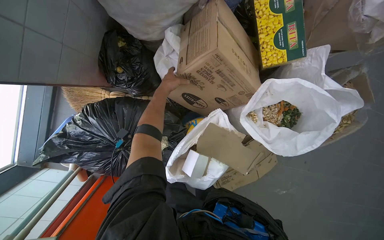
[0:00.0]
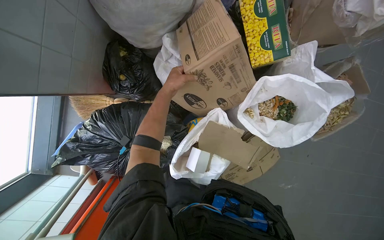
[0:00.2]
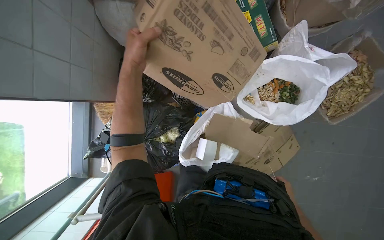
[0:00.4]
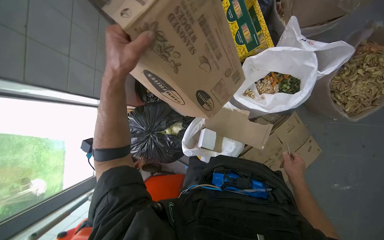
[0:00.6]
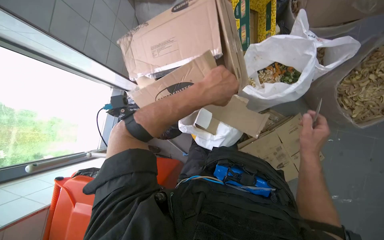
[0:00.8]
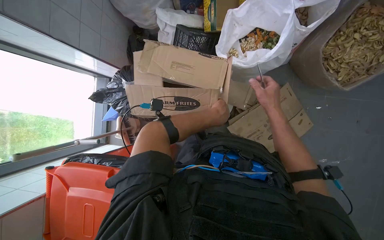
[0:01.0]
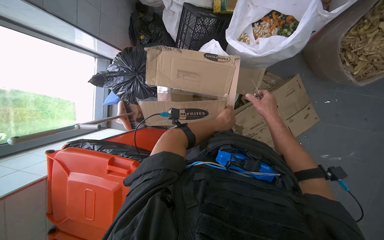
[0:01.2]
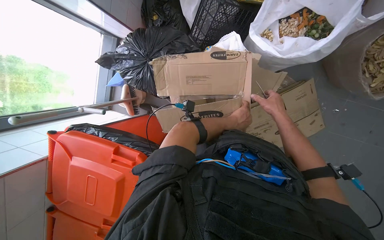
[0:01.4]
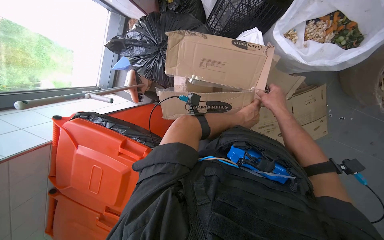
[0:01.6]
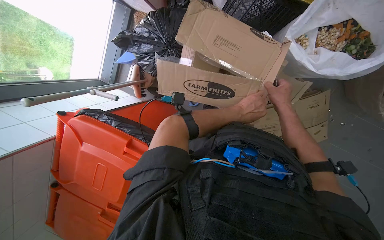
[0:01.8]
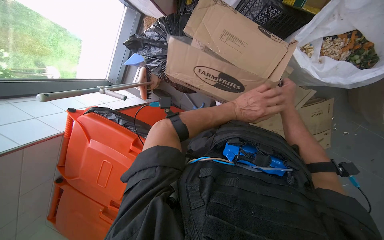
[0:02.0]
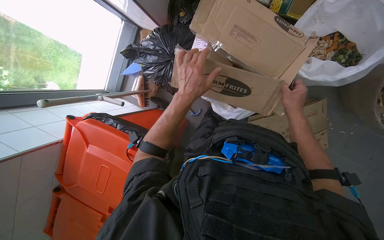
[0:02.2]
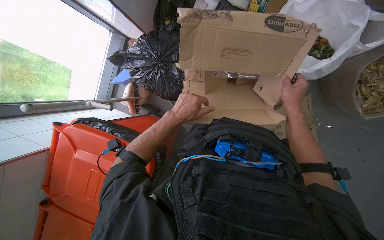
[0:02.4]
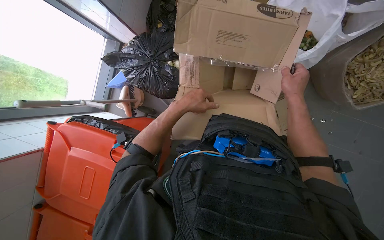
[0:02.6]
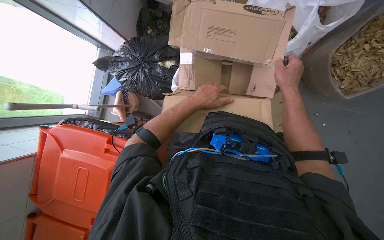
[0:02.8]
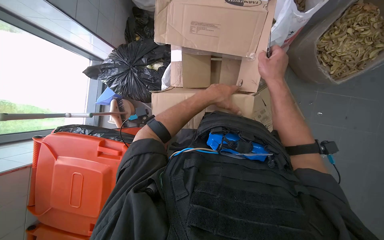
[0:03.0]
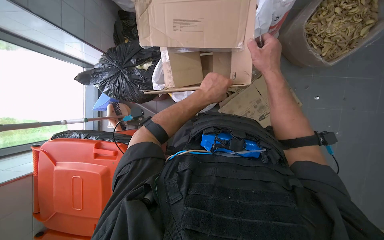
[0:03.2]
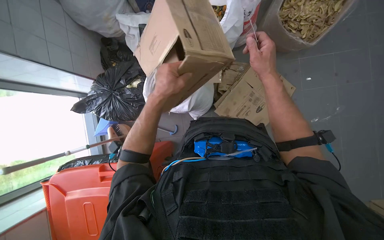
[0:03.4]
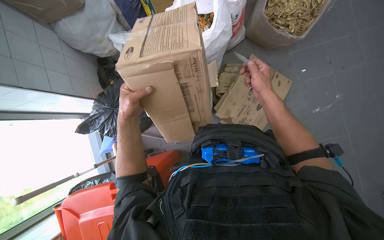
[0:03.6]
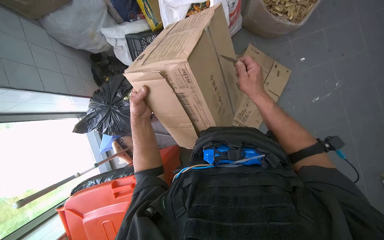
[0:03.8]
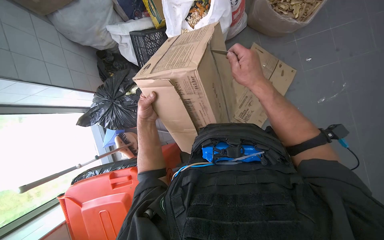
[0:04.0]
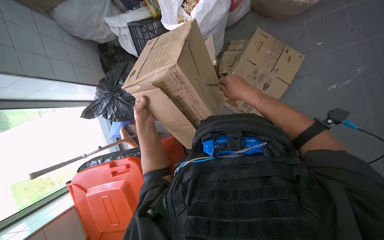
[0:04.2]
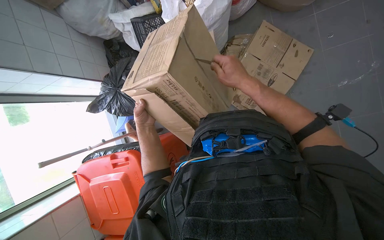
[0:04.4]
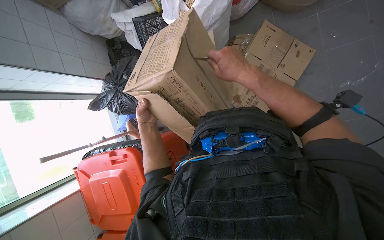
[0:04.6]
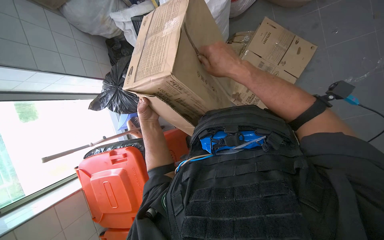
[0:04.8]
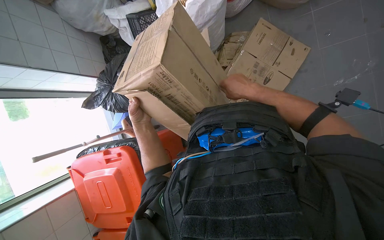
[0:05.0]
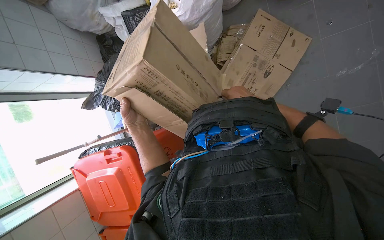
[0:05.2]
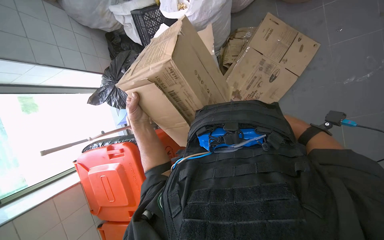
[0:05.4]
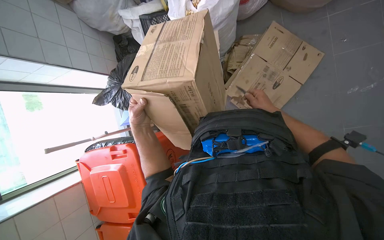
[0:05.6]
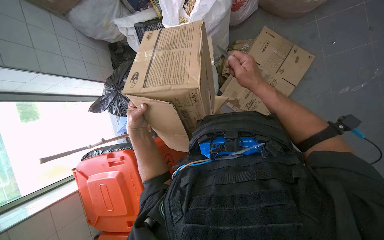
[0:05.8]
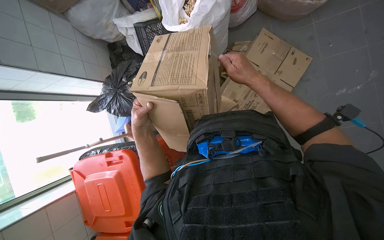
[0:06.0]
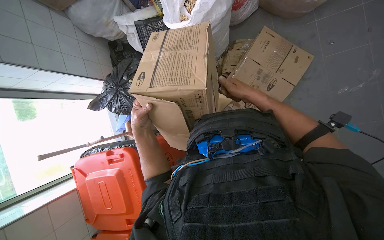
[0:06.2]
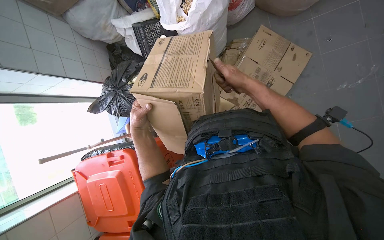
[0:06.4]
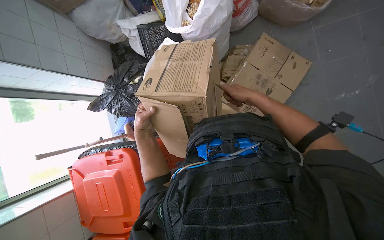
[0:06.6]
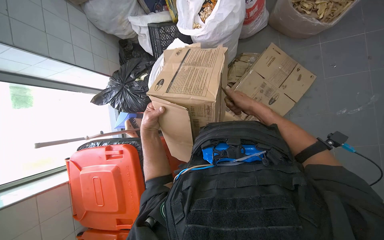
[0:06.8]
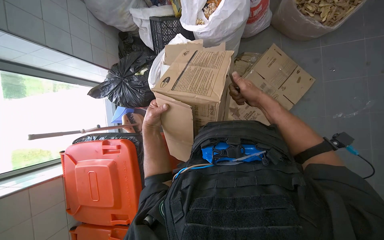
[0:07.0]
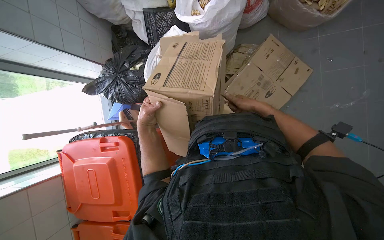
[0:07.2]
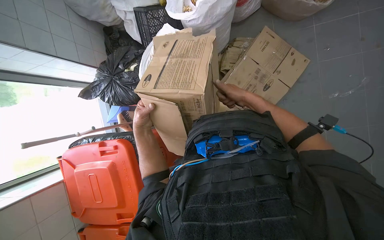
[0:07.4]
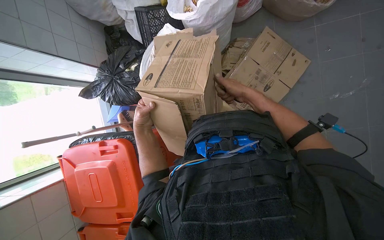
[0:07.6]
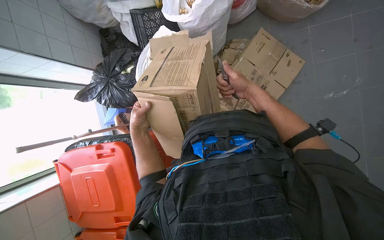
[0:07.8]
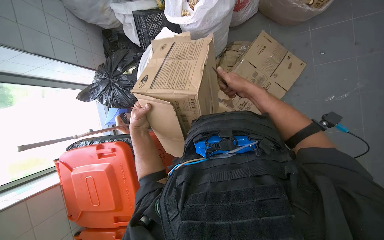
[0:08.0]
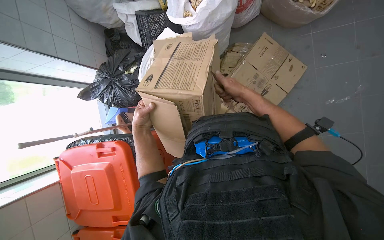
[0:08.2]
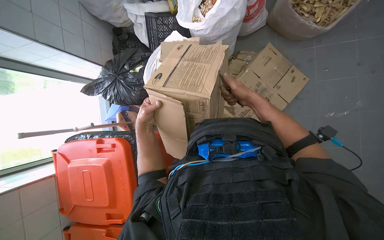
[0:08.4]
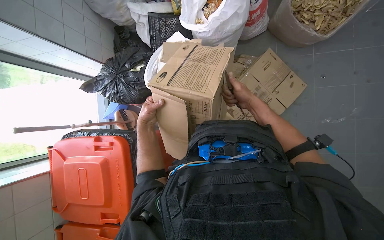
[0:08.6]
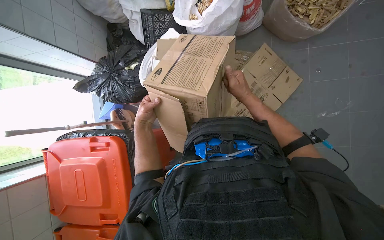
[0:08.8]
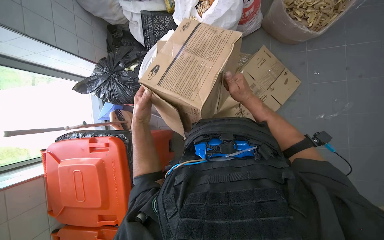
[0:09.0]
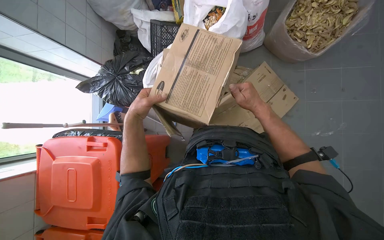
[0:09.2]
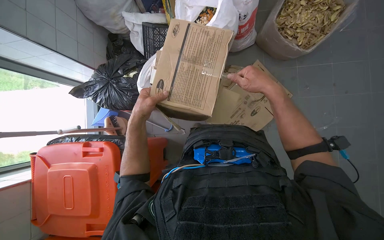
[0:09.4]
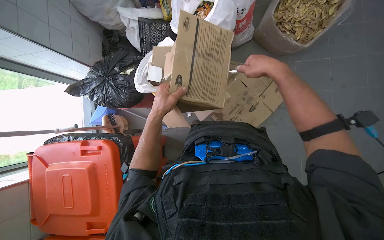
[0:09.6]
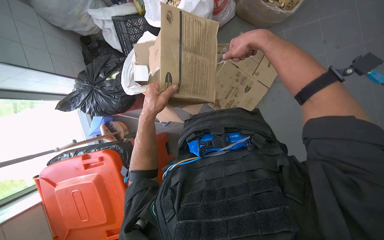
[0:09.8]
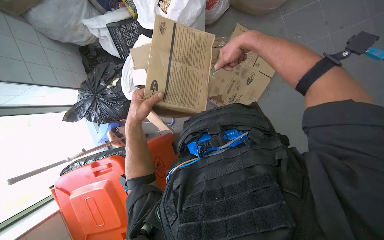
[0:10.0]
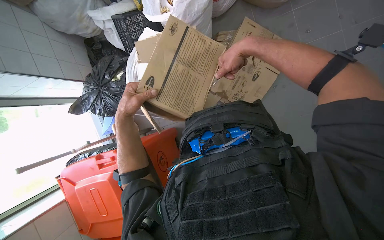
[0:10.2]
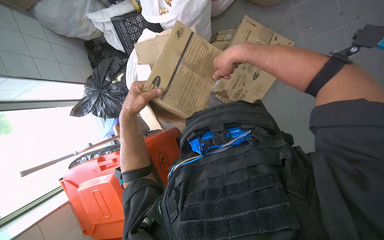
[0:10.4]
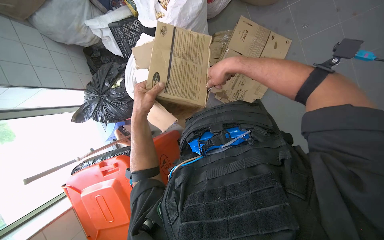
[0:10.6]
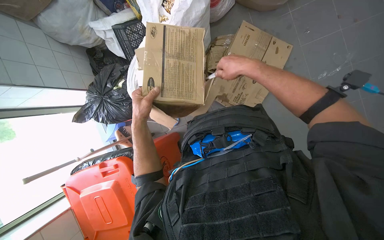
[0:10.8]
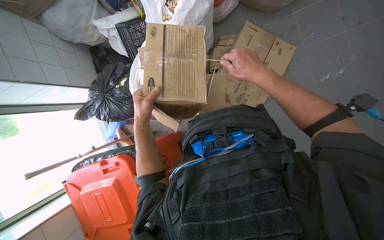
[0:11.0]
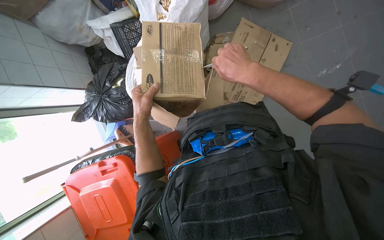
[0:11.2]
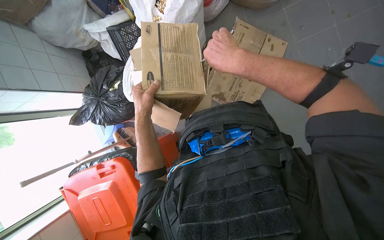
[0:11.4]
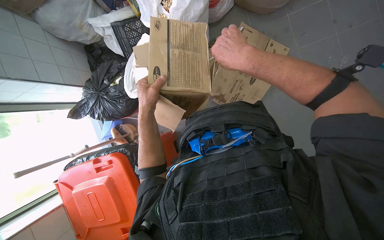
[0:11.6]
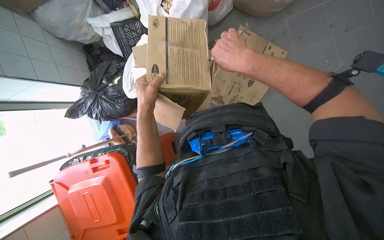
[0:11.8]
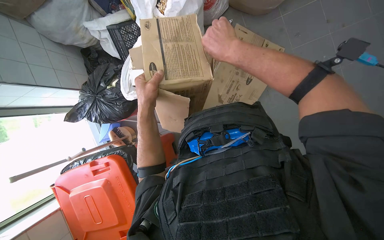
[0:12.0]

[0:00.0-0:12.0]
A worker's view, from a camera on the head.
Job: managing trash.
The whole recording: Breaking down cardboard boxes. The worker uses a knife to cut and flatten cardboard boxes for disposal.
0:00.0 to 0:01.6: The head travels some 40 cm. The camera sweeps to the left, by about 20 degrees.
0:01.6 to 0:03.0: The wearer looks some 15 degrees further upward. The right hand goes some 20 cm nearer to the camera.
0:03.0 to 0:04.4: Everything in view rotates about 25 degrees counterclockwise.
0:04.4 to 0:06.0: The right hand goes farther from the camera and returns, some 20 cm each way.
0:06.0 to 0:07.6: The right hand travels farther from the camera by some 10 cm.
0:07.6 to 0:09.0: The hands stay close to where they were, moving slightly.
0:09.0 to 0:10.4: The hands both shift nearer to the camera by some 10 cm.
0:10.4 to 0:12.0: The left hand shifts roughly 10 cm to the right.

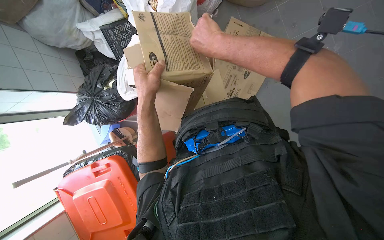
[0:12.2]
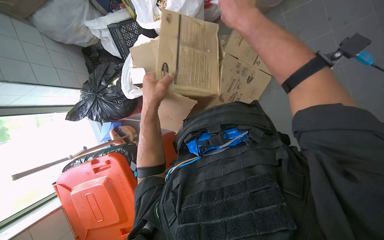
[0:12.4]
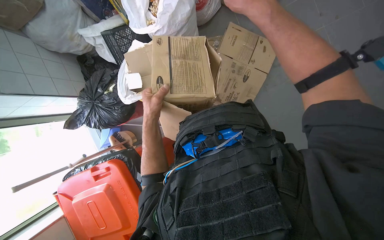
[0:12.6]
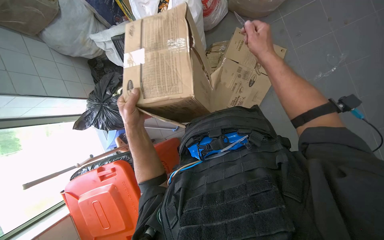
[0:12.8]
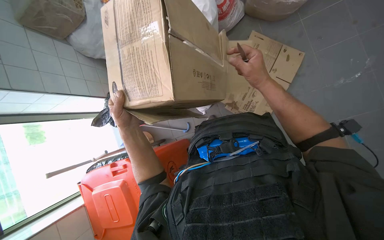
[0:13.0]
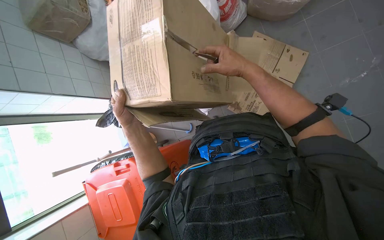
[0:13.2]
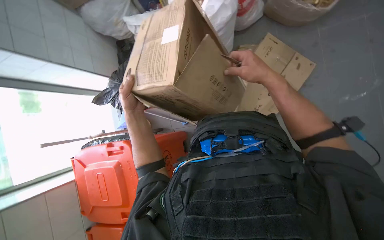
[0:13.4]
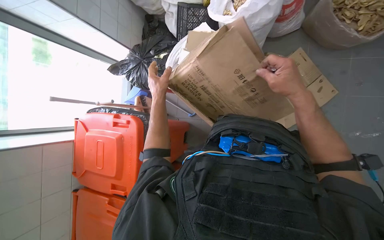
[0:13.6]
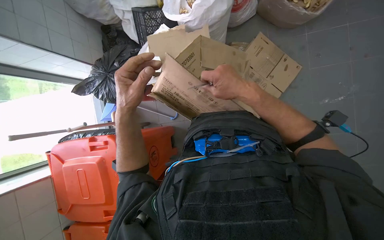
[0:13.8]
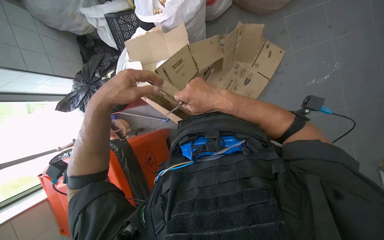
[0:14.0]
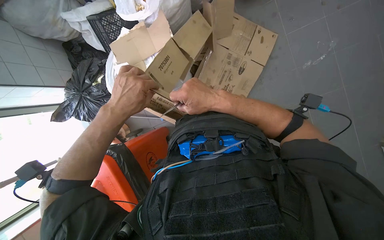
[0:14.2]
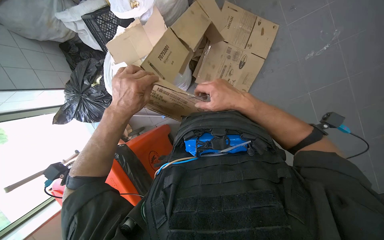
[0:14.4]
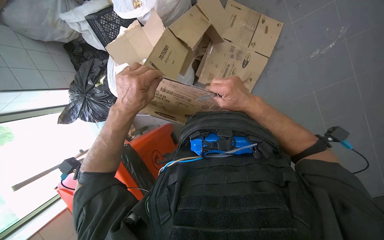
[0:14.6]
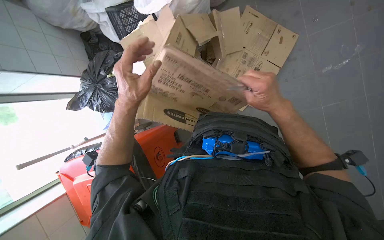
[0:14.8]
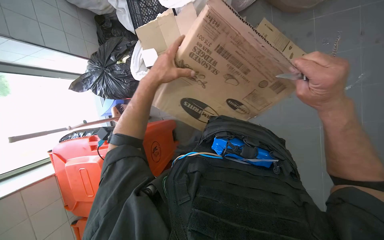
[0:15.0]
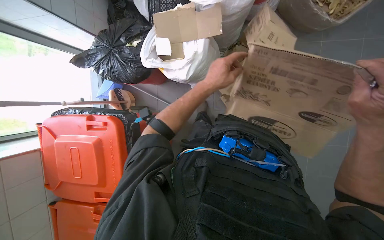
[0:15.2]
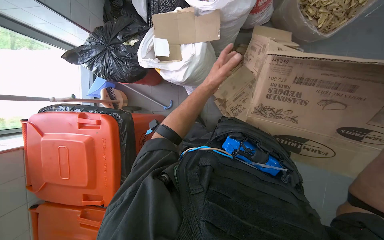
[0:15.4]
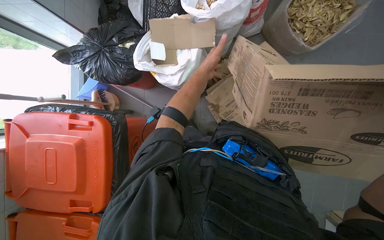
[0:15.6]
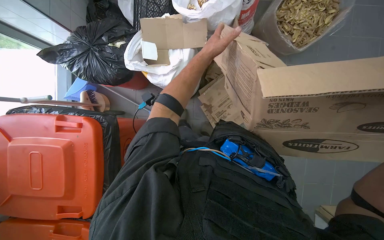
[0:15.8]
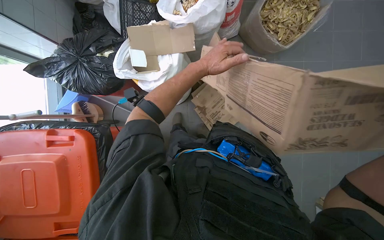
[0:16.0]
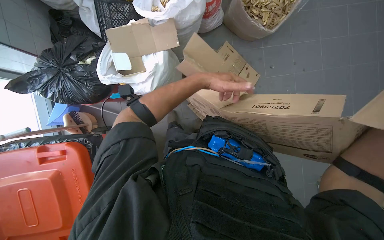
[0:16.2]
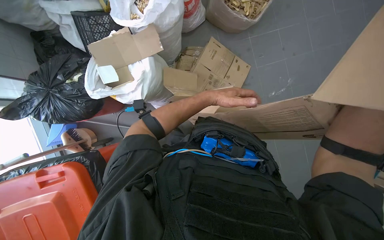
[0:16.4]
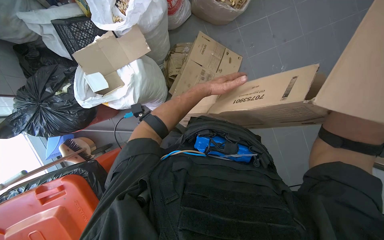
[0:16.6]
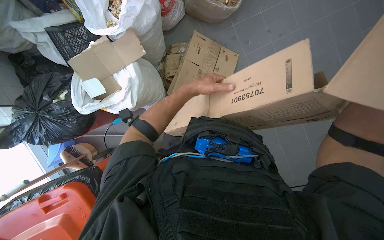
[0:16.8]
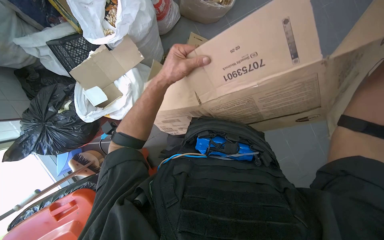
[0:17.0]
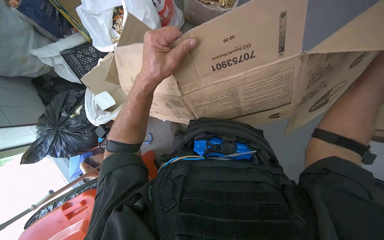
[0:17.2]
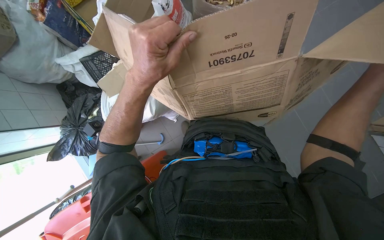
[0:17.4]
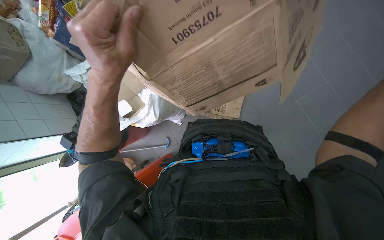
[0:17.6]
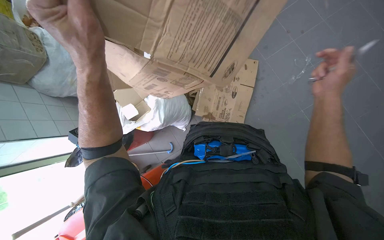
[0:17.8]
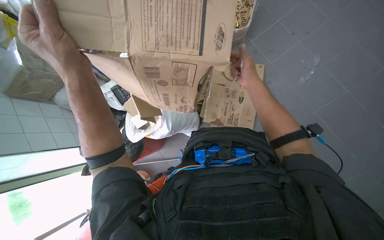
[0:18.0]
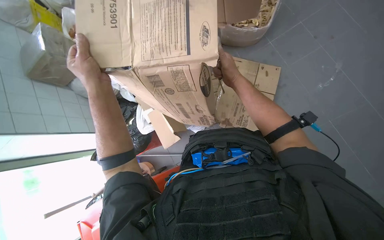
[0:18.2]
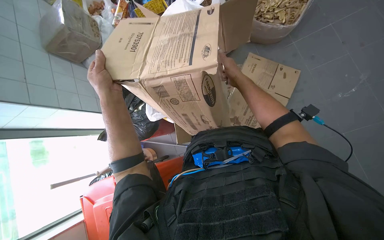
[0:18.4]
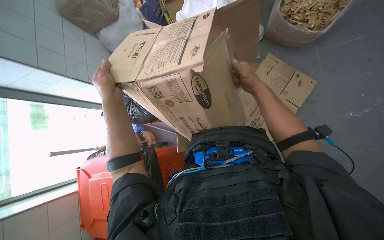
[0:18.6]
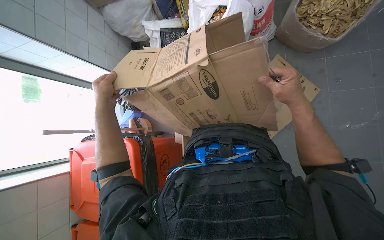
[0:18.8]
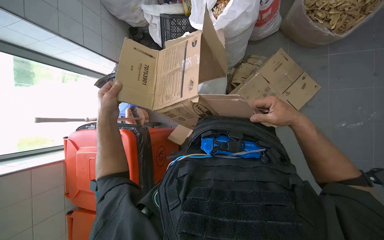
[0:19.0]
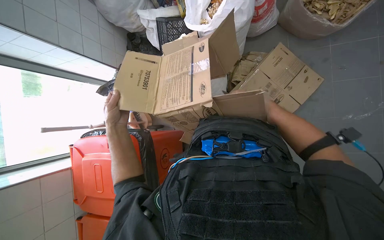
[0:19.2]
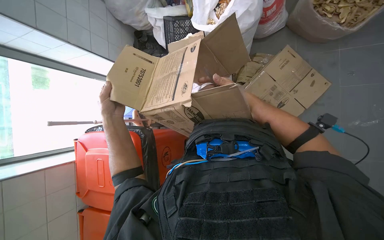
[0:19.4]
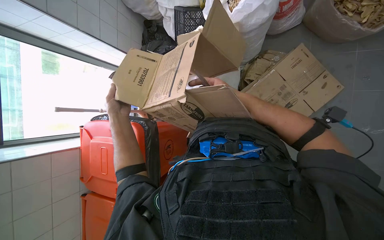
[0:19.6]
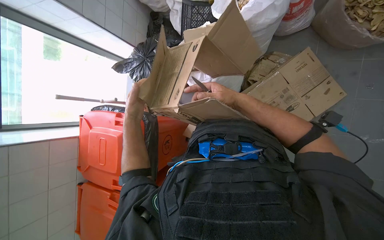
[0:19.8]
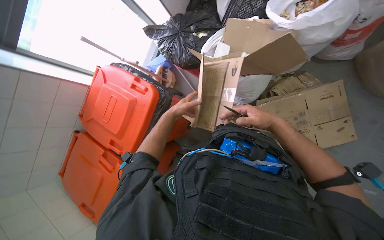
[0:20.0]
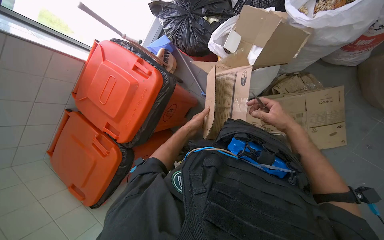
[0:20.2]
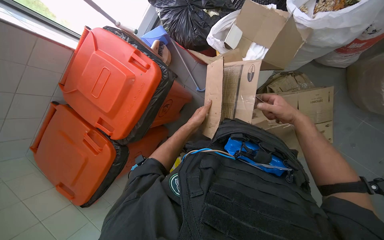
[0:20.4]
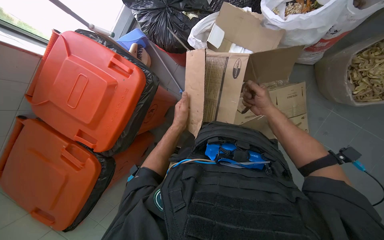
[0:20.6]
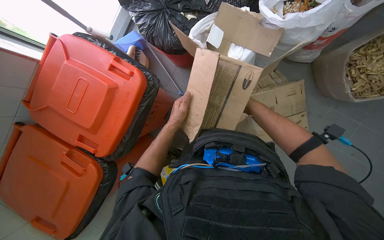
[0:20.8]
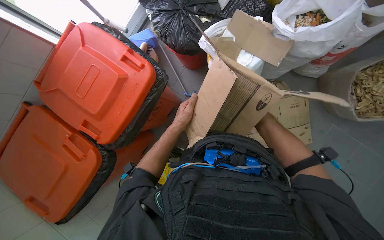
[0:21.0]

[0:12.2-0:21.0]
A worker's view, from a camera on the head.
Job: managing trash.
The whole recording: Breaking down cardboard boxes. The worker uses a knife to cut and flatten cardboard boxes for disposal.
0:12.2 to 0:13.6: Everything in view rotates roughly 30 degrees clockwise.
0:15.2 to 0:16.6: The head turns to the right by roughly 25 degrees. The left hand goes up the picture and returns, approximately 10 cm each way.
0:16.6 to 0:18.0: The camera sweeps to the left, by about 20 degrees. The left hand shifts approximately 40 cm nearer to the camera and to the left.
0:18.0 to 0:19.6: The view tilts approximately 15 degrees downward. The right hand goes to the right and returns, approximately 10 cm each way, while the left hand goes some 35 cm farther from the camera, down the picture and to the left.
0:19.6 to 0:21.0: The scene turns about 30 degrees clockwise in the picture.
